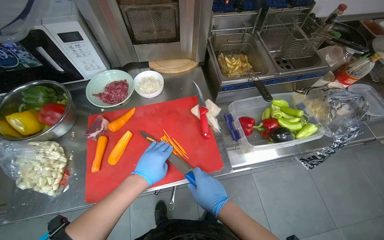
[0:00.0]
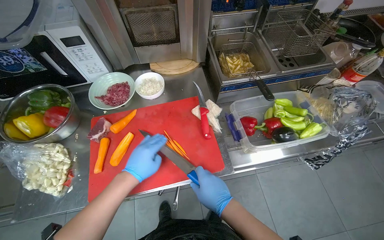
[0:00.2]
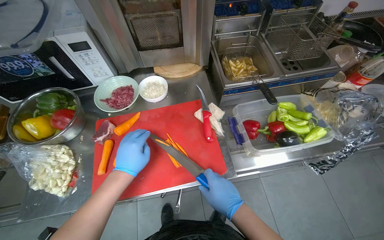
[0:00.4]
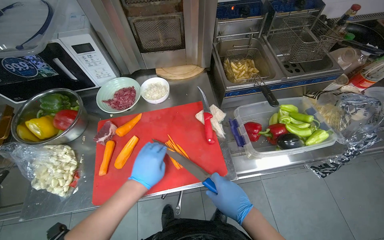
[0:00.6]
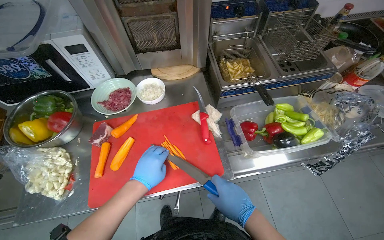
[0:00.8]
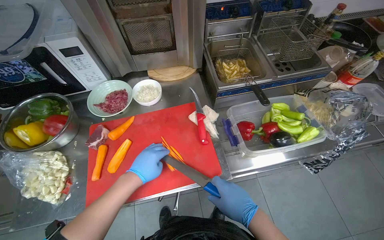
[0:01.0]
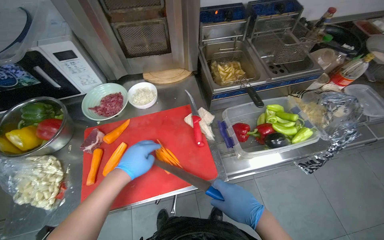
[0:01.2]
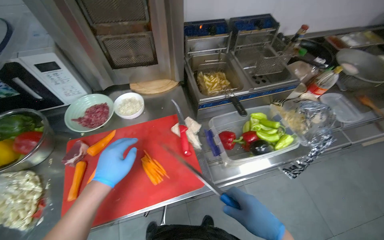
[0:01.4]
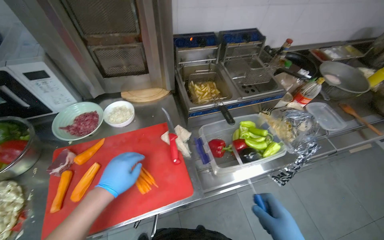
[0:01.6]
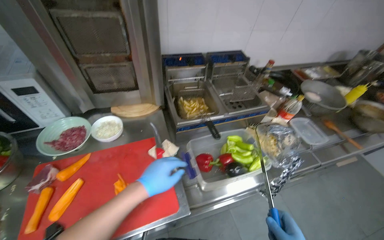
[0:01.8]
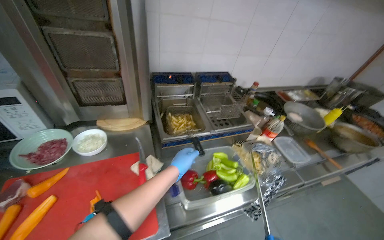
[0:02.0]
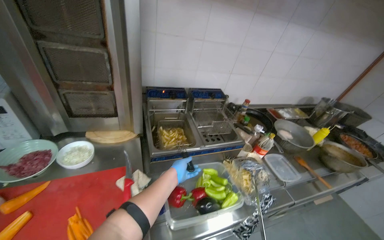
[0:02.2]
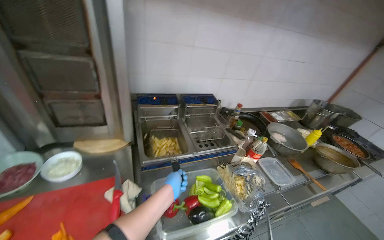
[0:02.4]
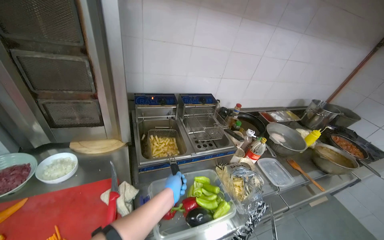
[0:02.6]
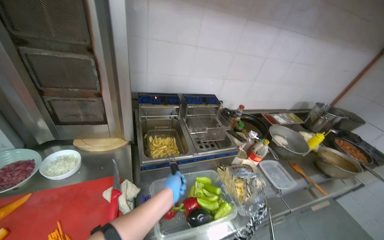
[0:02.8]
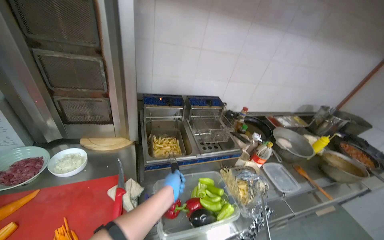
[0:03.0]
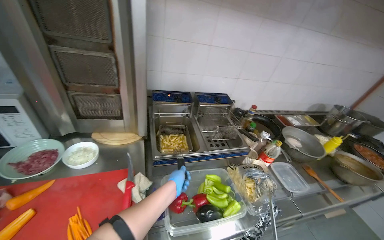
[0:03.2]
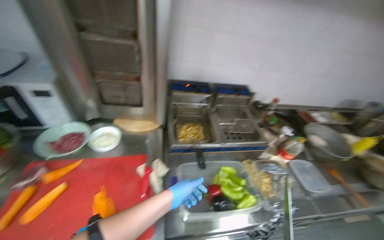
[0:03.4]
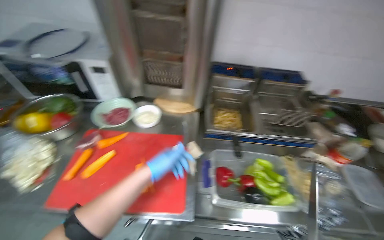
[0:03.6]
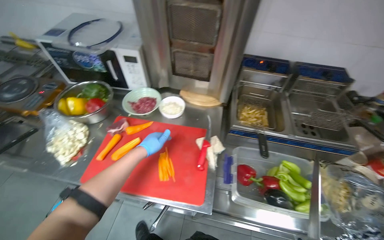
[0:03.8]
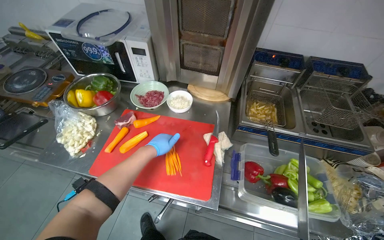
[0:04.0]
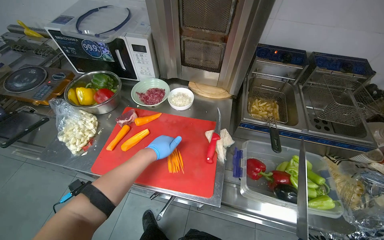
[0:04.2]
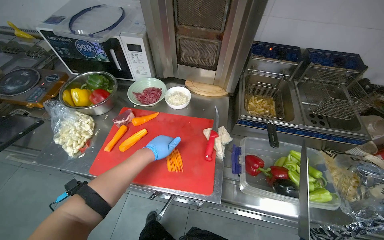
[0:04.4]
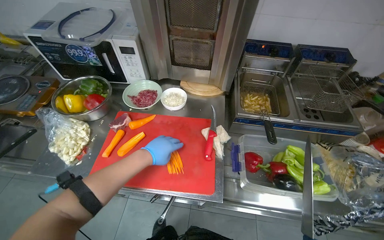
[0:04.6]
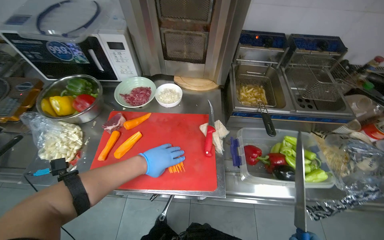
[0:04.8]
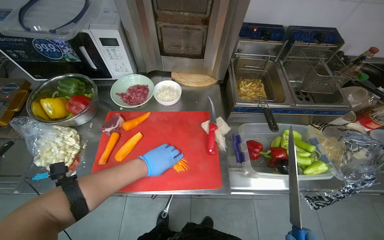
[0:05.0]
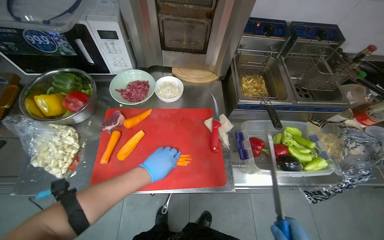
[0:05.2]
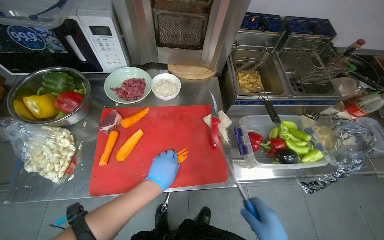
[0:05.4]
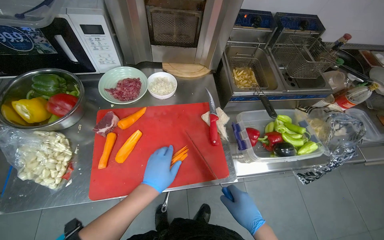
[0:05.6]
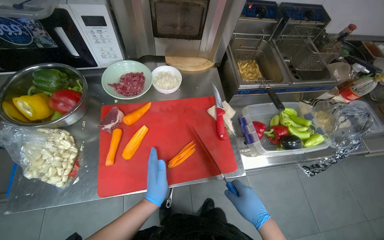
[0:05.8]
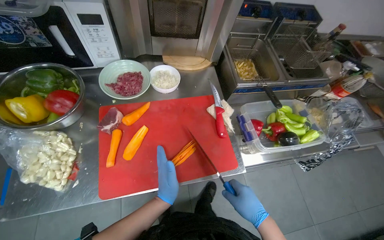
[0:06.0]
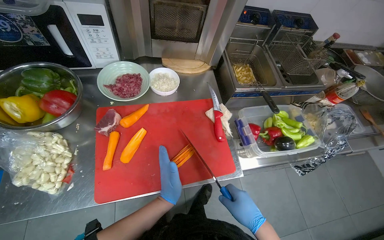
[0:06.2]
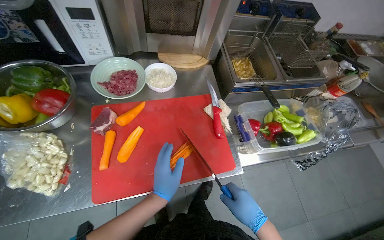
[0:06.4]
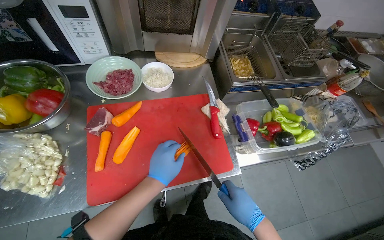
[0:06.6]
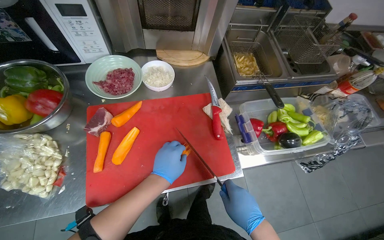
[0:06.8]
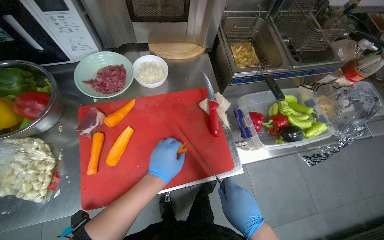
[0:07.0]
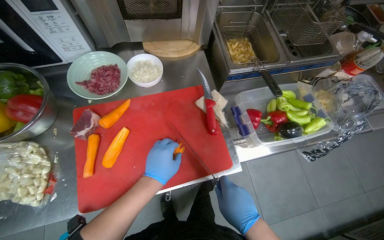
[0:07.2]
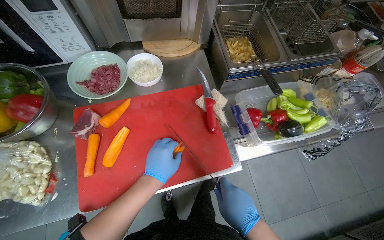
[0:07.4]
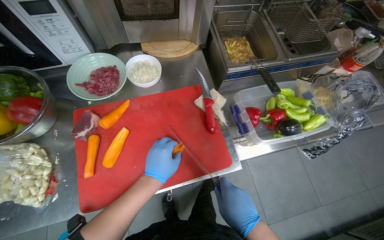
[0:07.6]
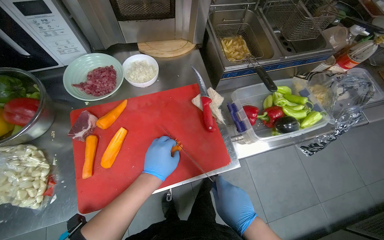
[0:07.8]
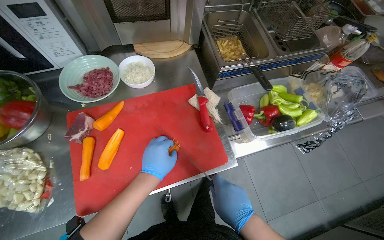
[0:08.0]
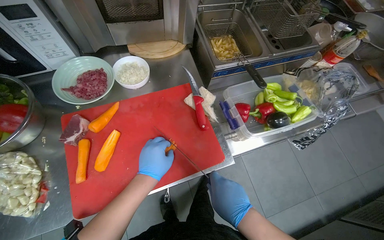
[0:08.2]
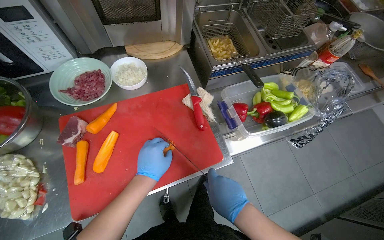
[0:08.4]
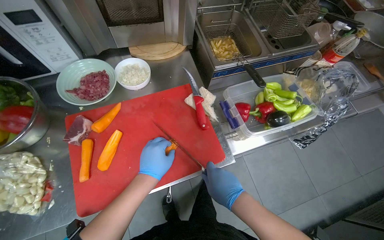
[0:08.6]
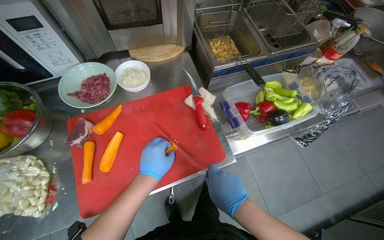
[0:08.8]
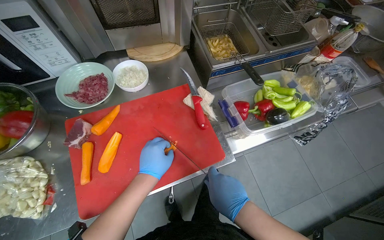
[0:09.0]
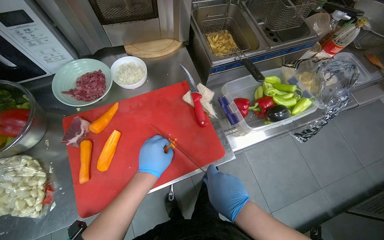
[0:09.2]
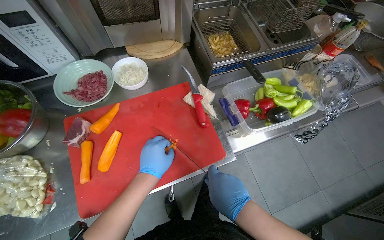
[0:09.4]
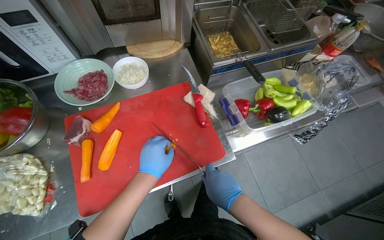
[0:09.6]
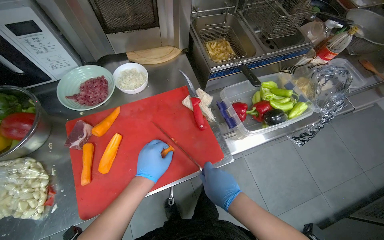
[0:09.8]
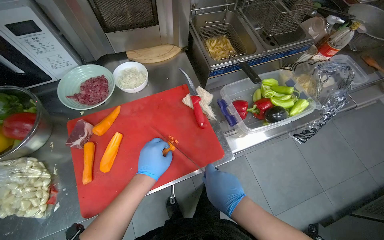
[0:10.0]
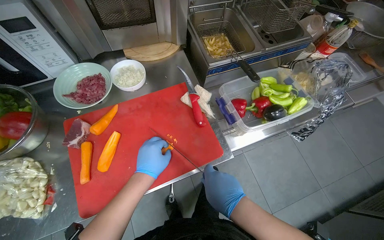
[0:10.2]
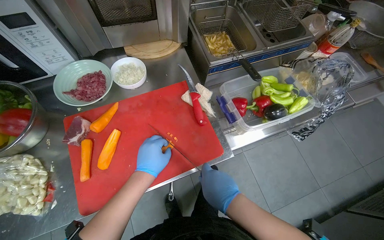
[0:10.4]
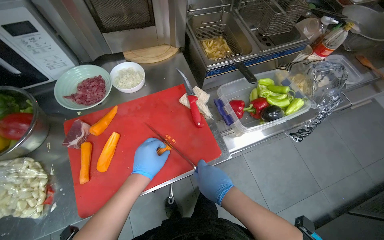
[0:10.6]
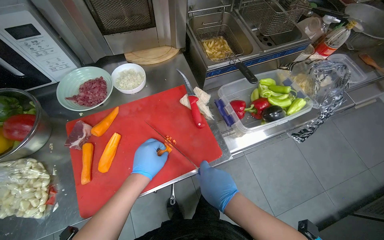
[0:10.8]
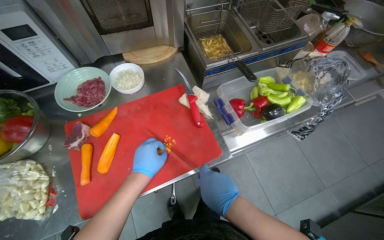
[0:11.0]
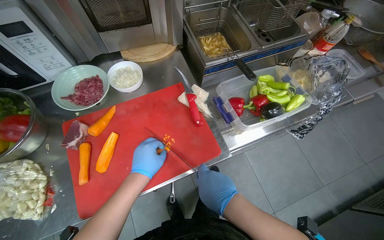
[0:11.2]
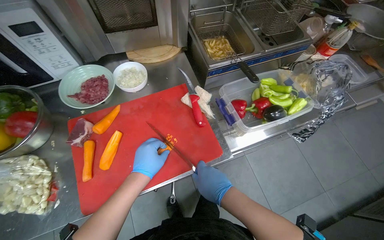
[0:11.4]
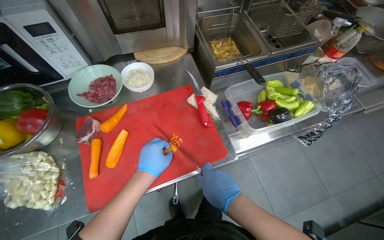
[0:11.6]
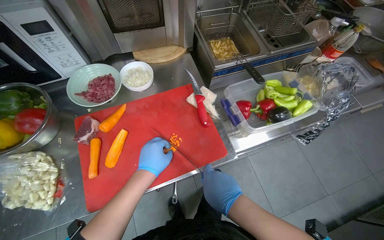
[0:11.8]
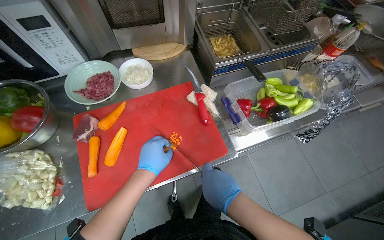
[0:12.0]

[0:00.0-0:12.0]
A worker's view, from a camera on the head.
Job: preparing food.
The whole recording: Chopping carrots on cutting board. The worker chops carrots into small pieces on a red cutting board.
0:01.6 to 0:03.0: The wearer looks about 20 degrees further upward. The left hand moves to the right and farther from the camera, about 35 cm.
0:03.0 to 0:04.4: The head rotates approximately 30 degrees to the left. The view tilts some 15 degrees downward.
0:06.0 to 0:07.6: The left hand heads up the picture, covering approximately 10 cm.
0:07.6 to 0:12.0: The hands make small movements and keep their place.

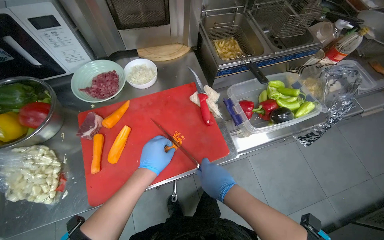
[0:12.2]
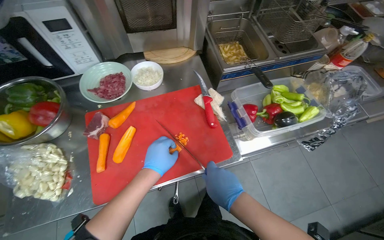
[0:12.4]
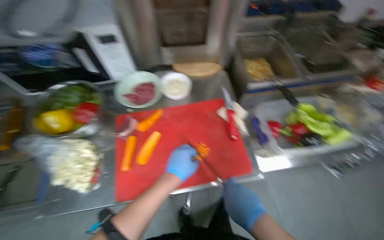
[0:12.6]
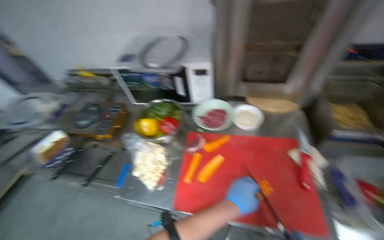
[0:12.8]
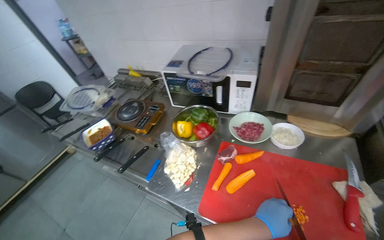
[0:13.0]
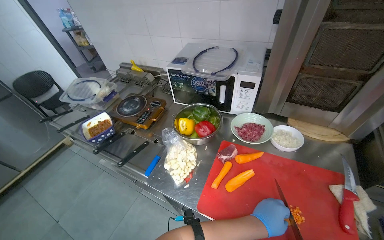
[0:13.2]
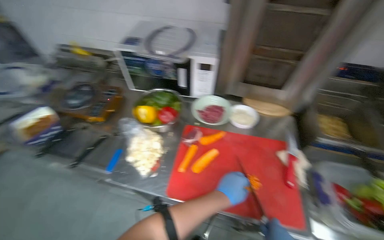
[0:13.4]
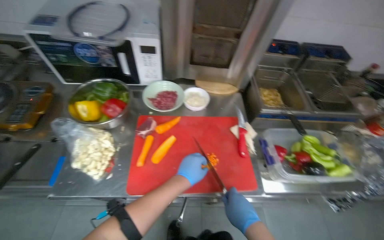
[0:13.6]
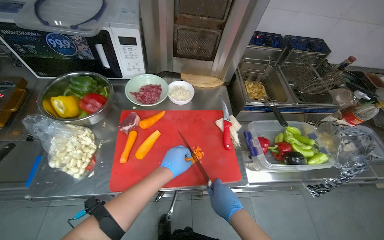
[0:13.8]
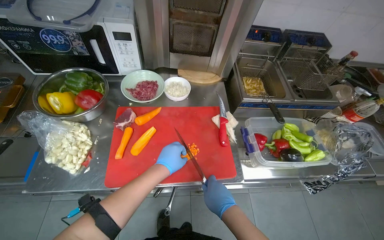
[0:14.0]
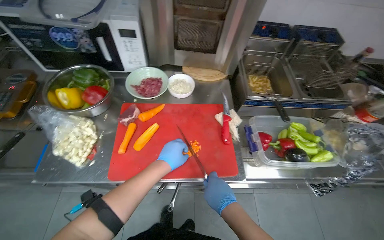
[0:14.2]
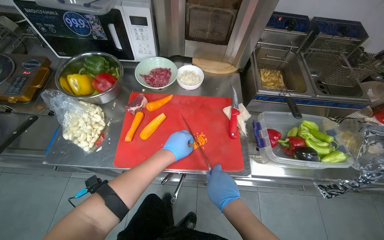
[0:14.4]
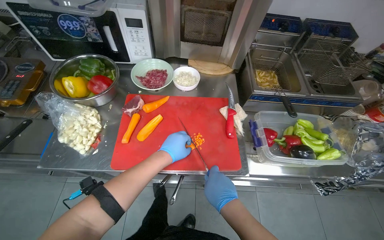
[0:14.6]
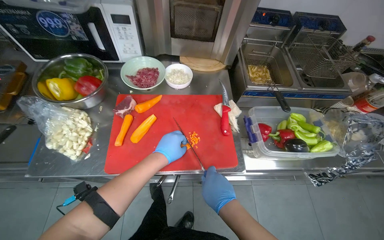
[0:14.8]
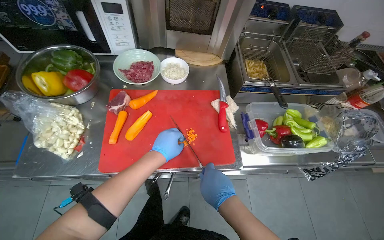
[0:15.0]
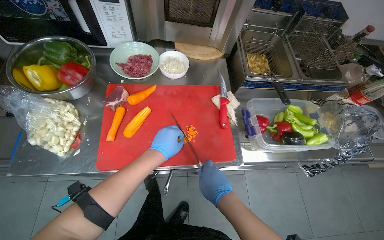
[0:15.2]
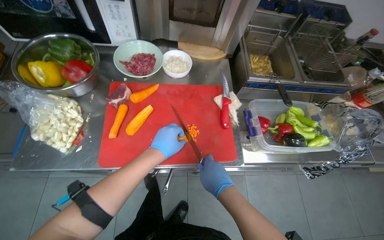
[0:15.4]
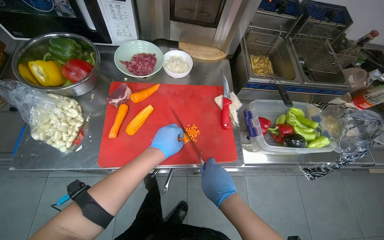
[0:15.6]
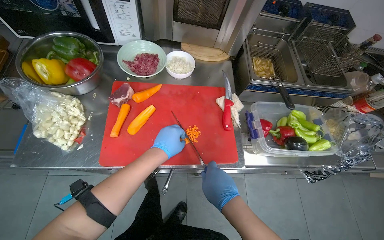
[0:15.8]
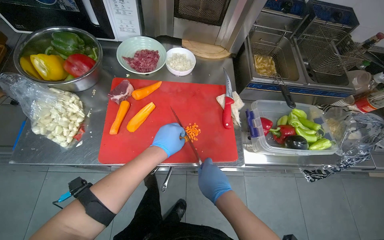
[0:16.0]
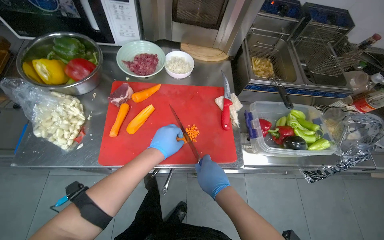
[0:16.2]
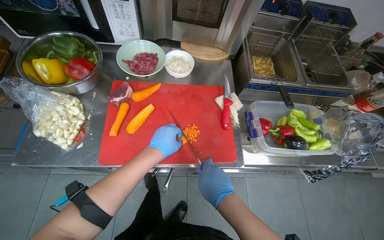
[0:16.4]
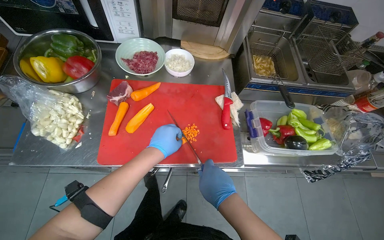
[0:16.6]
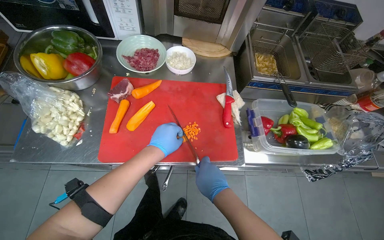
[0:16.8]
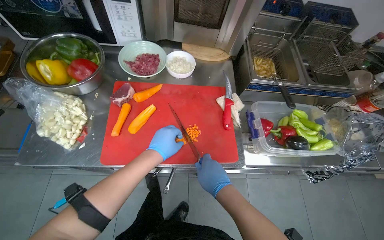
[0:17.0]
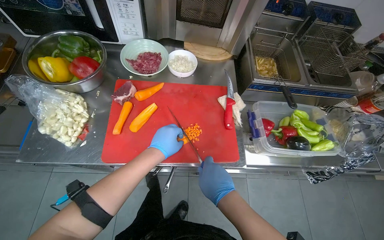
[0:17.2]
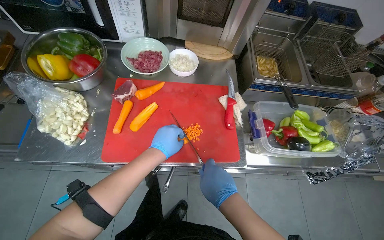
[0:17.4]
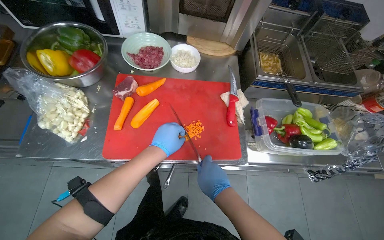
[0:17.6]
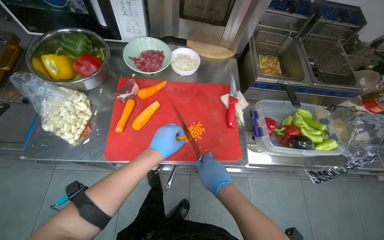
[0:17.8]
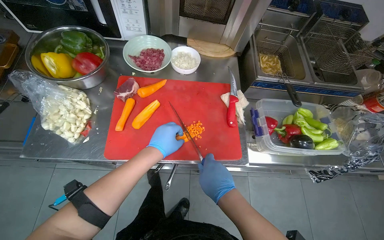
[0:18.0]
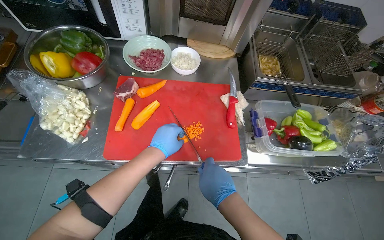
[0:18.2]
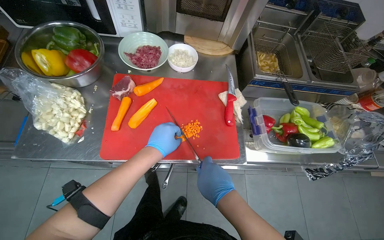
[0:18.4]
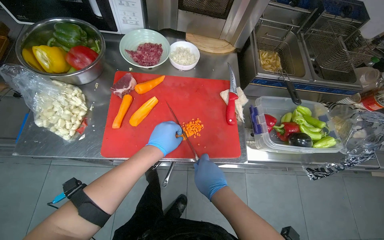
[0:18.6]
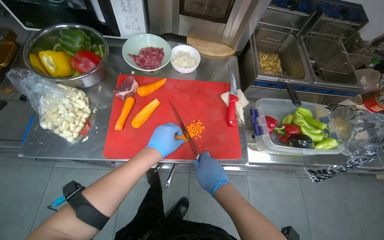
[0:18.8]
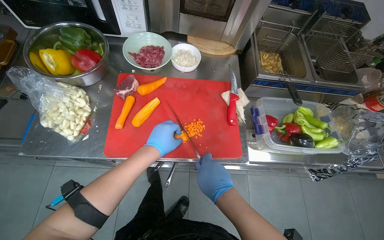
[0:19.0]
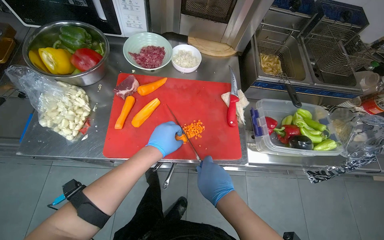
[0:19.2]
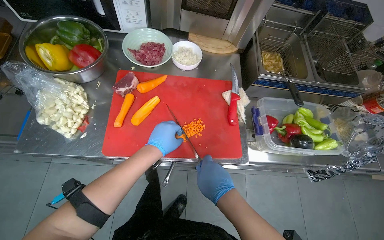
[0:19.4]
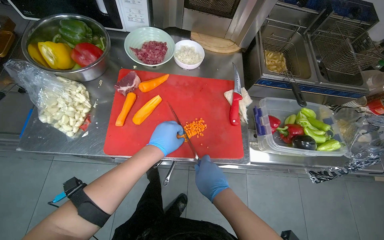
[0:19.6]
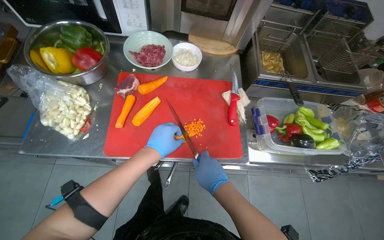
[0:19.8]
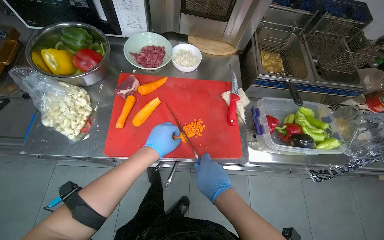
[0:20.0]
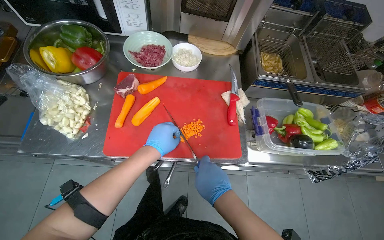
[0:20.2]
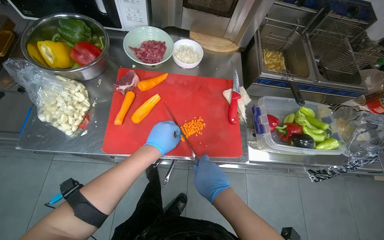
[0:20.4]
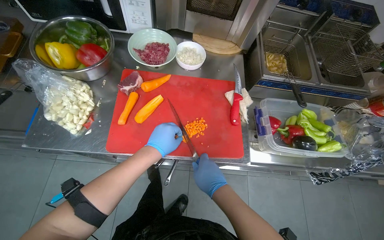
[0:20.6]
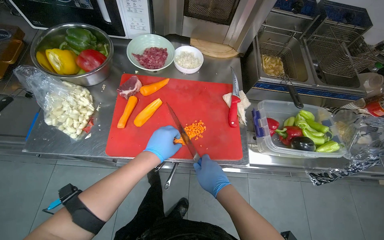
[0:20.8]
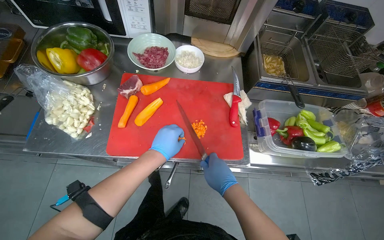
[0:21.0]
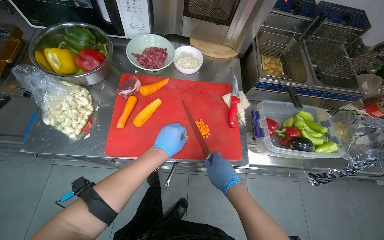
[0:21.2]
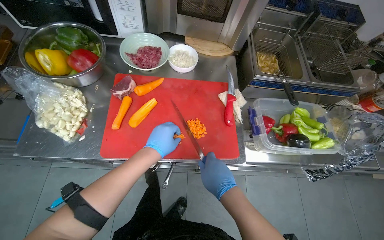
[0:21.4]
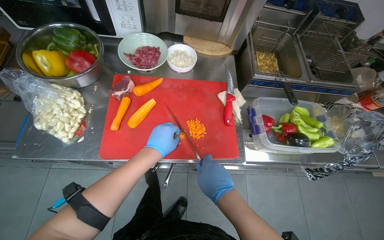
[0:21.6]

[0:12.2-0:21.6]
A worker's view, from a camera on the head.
Job: preparing food.
The whole recording: Chopping carrots on cutting board. The worker chops carrots into small pieces on a red cutting board.
0:13.8 to 0:21.6: The hands stay close to where they were, moving slightly.
